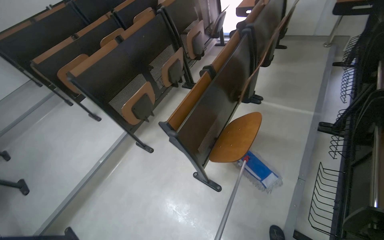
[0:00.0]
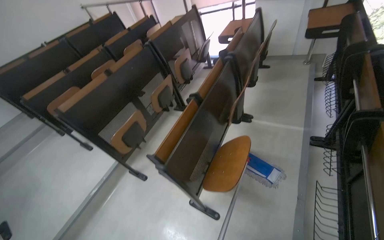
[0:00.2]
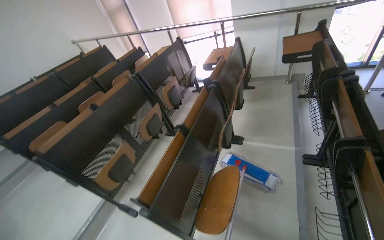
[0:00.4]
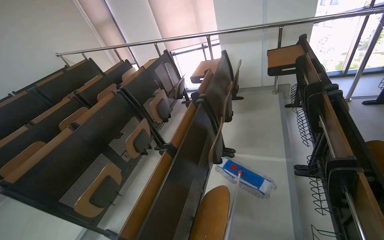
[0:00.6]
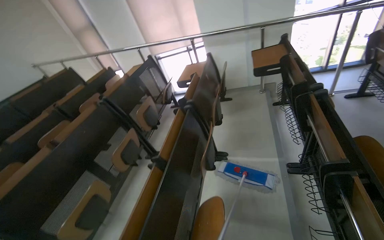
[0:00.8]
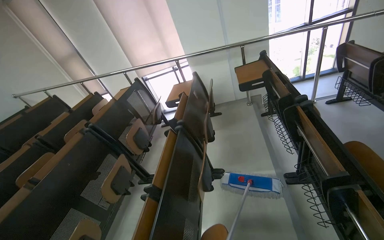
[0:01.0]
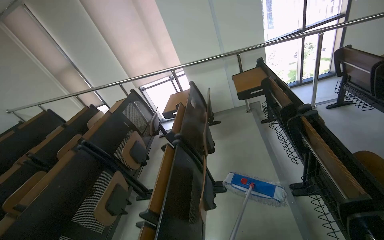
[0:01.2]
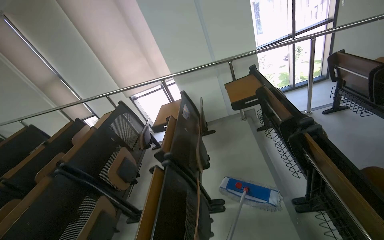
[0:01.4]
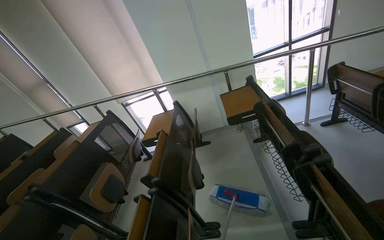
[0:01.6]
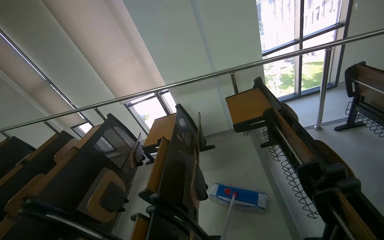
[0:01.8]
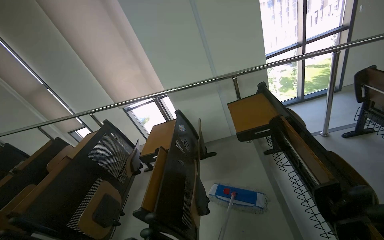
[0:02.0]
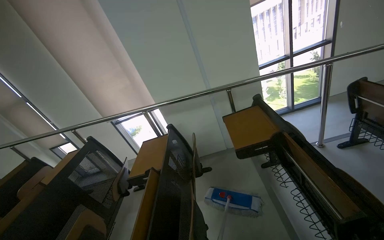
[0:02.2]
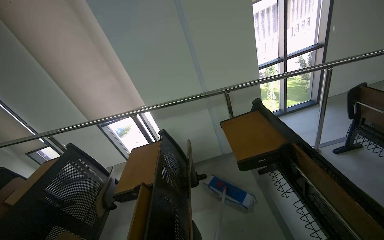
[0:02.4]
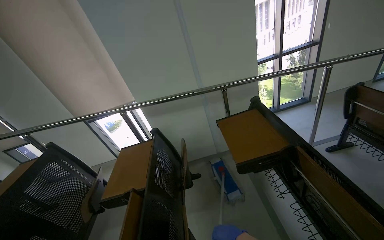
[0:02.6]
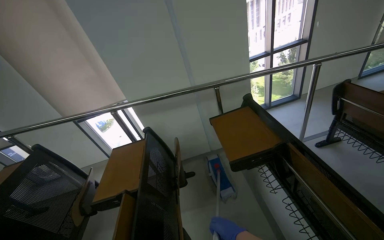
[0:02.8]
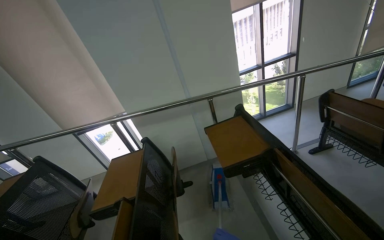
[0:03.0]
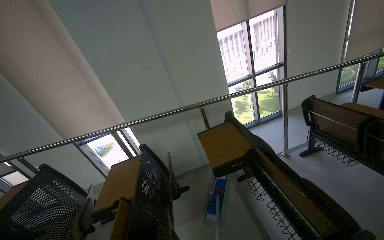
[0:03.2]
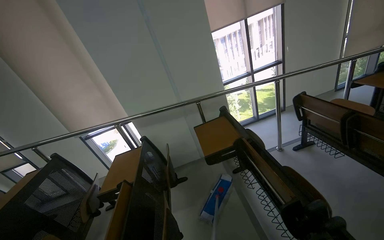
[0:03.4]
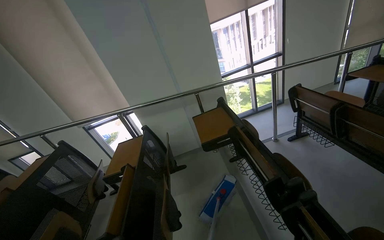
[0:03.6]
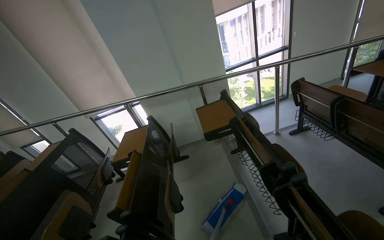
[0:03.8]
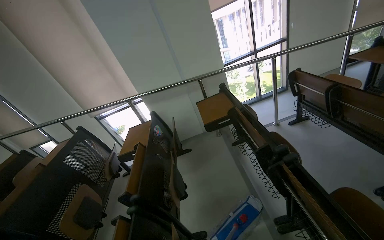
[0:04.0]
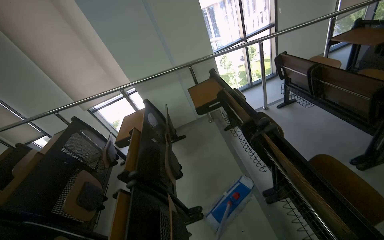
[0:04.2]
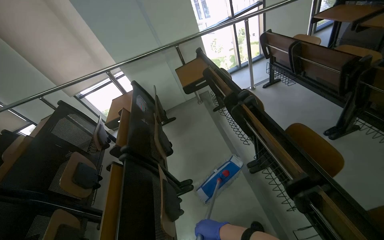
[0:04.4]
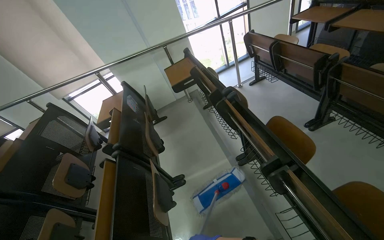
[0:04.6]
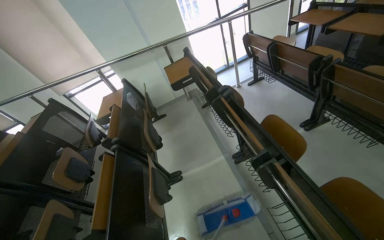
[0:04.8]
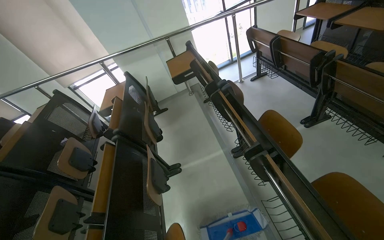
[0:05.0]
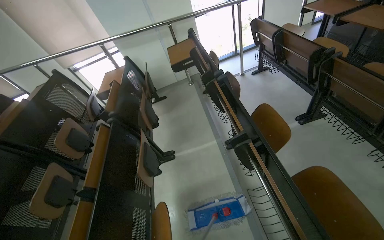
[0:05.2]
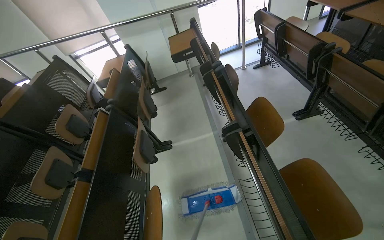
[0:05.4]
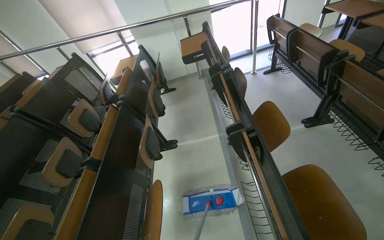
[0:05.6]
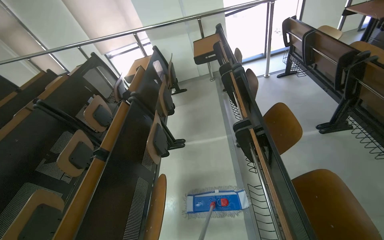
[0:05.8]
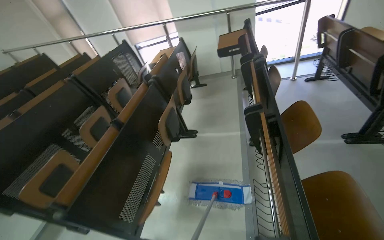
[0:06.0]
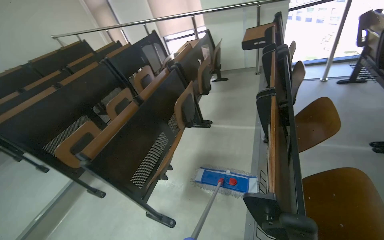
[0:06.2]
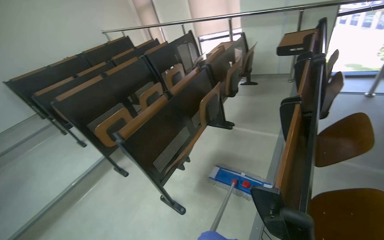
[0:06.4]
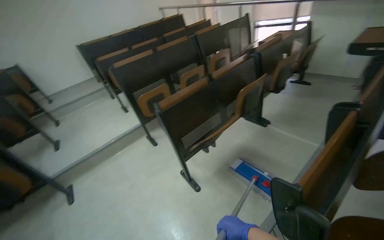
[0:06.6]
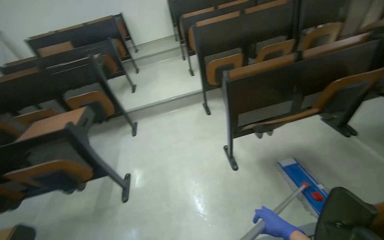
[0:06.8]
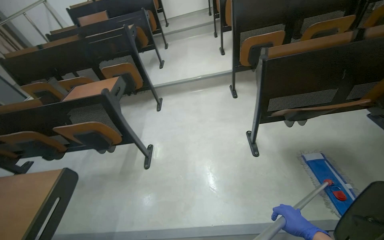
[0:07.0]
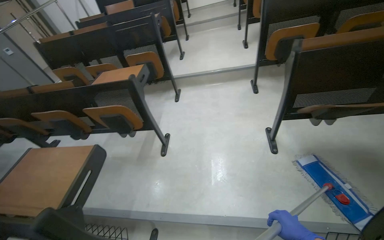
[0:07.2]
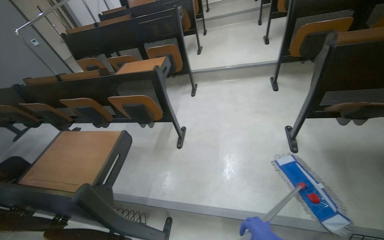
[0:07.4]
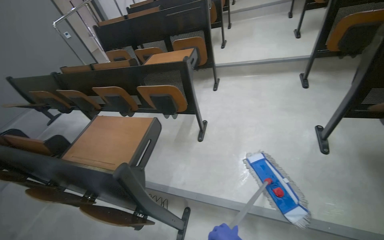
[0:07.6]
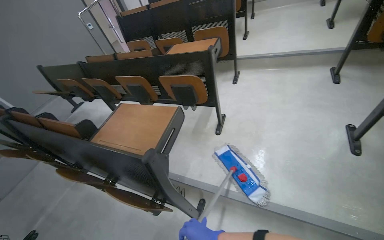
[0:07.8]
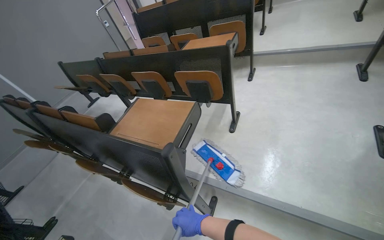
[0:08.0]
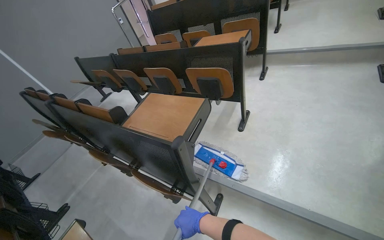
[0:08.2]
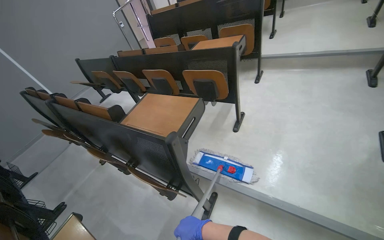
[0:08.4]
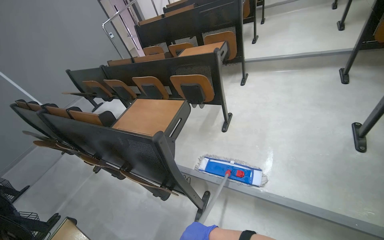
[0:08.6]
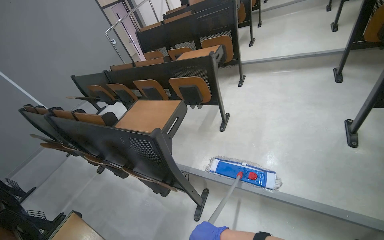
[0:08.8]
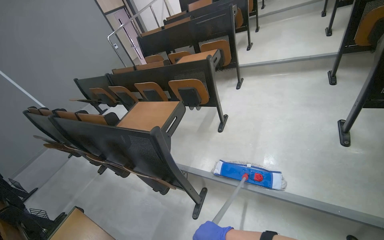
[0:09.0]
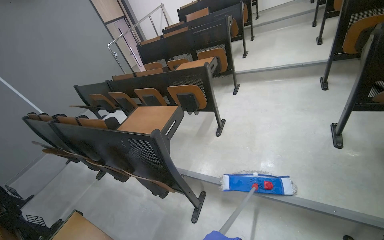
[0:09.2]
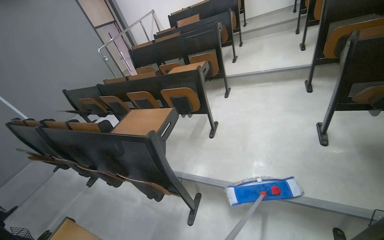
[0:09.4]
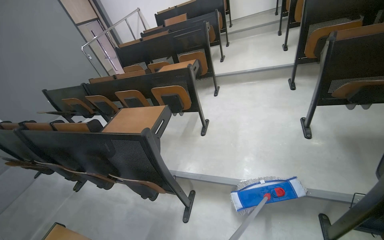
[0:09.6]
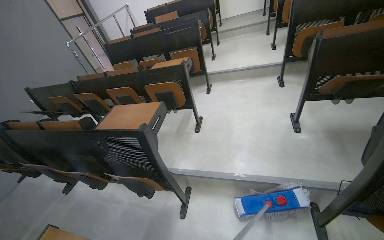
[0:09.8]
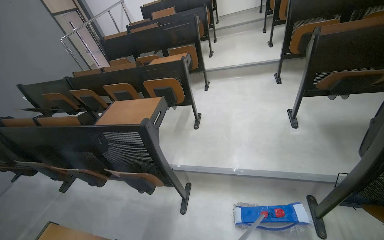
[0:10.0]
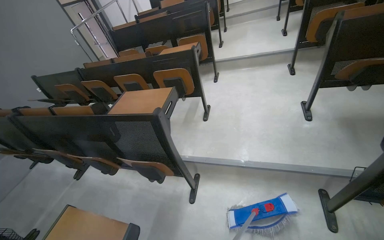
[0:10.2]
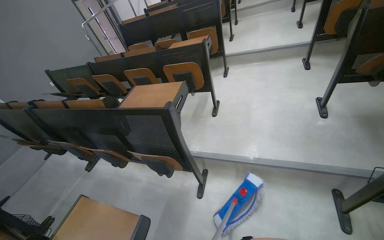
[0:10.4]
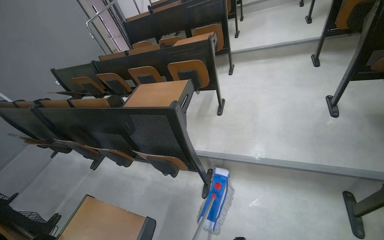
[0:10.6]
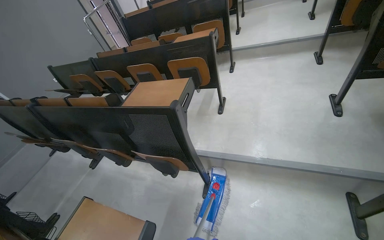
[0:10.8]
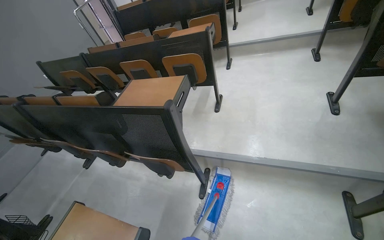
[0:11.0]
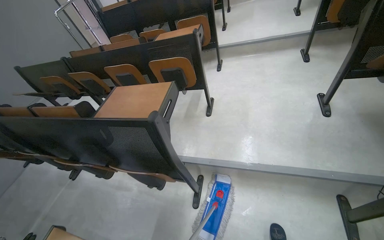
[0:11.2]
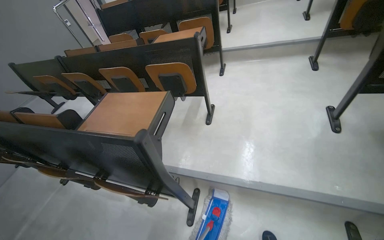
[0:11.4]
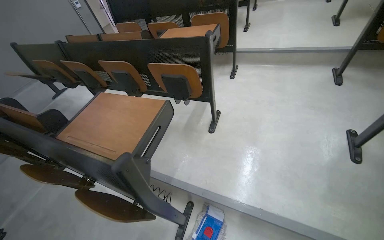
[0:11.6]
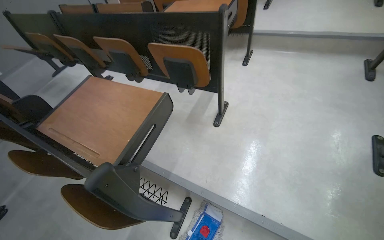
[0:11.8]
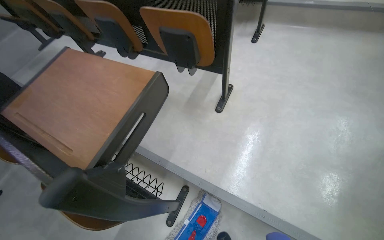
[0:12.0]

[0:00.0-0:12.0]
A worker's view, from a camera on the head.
Job: mopping floor.
The whole recording: Mopping classroom floor. The worker mops the floor in the classroom with a mop.
0:00.0 to 0:01.6: The wearer moves roughly 90 cm. The head turns to the right by roughly 30 degrees. The wearer looks some 30 degrees further upward.
0:01.6 to 0:03.0: The camera is carried some 50 cm.
0:03.0 to 0:04.4: The head travels approximately 80 cm.
0:04.4 to 0:06.0: The camera travels some 50 cm. The wearer looks some 25 degrees further to the left.
0:06.0 to 0:07.6: The head travels roughly 70 cm. The head rotates approximately 95 degrees to the left. The view tips downward by some 25 degrees.

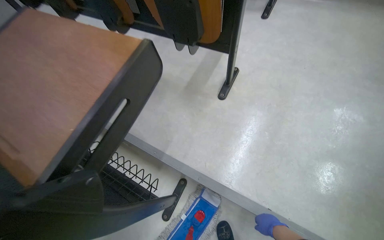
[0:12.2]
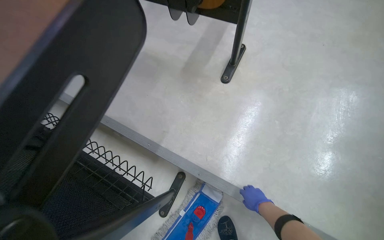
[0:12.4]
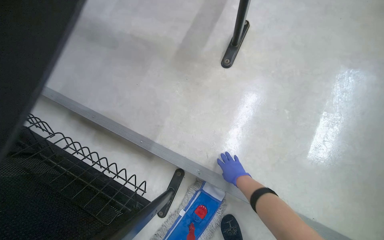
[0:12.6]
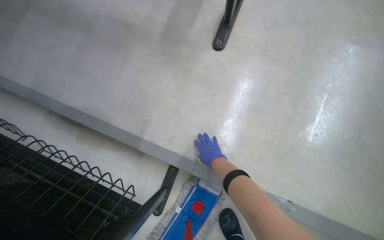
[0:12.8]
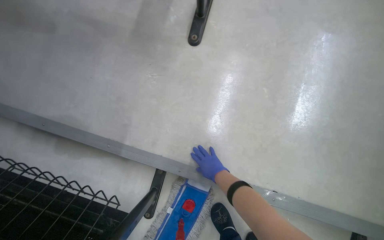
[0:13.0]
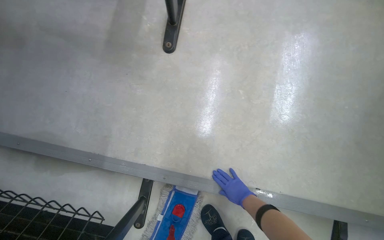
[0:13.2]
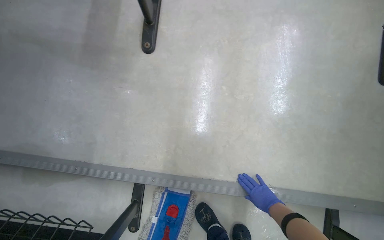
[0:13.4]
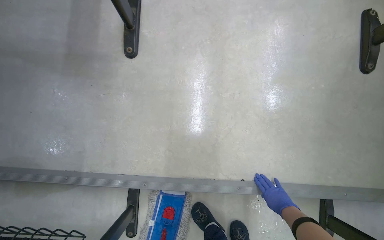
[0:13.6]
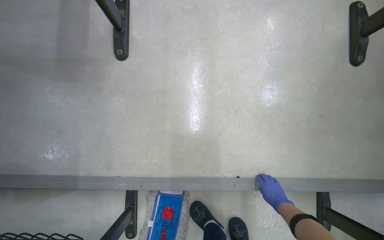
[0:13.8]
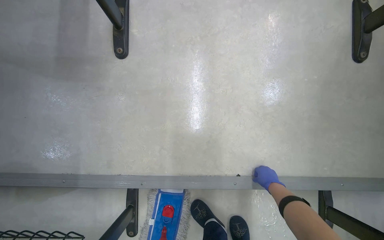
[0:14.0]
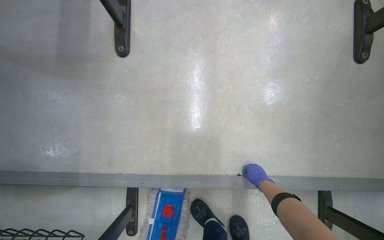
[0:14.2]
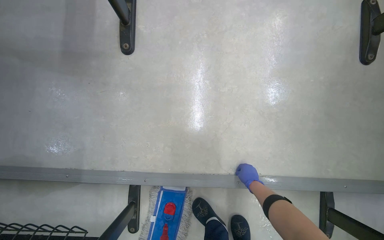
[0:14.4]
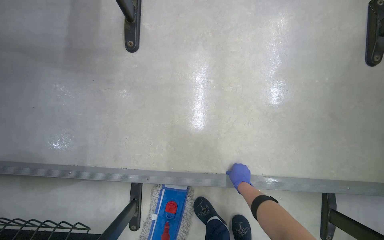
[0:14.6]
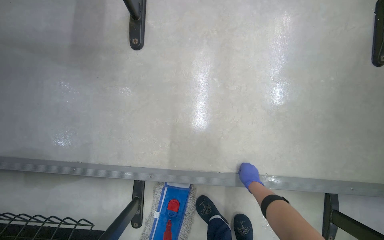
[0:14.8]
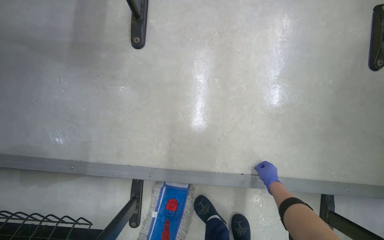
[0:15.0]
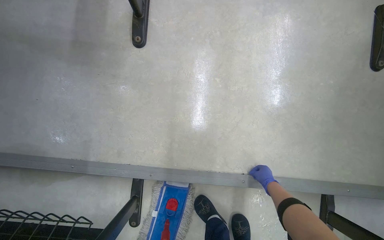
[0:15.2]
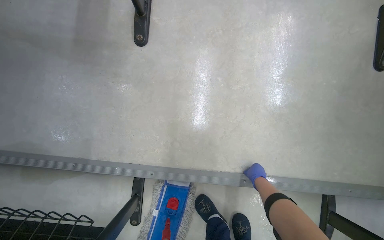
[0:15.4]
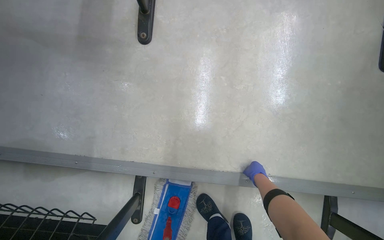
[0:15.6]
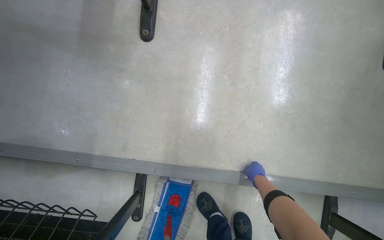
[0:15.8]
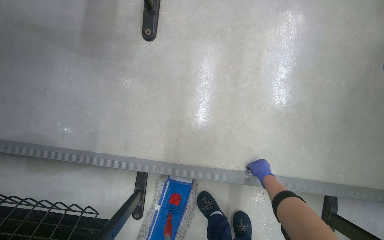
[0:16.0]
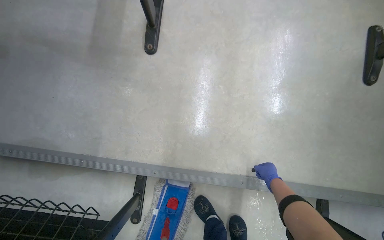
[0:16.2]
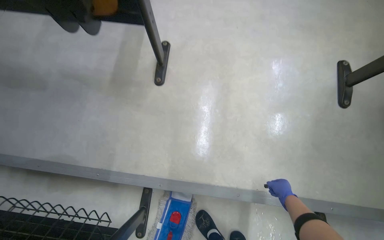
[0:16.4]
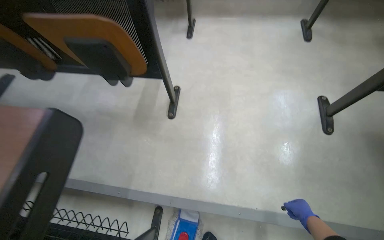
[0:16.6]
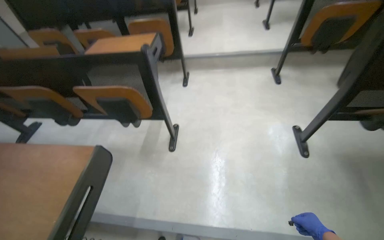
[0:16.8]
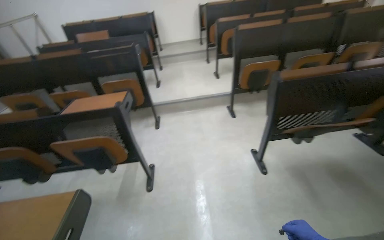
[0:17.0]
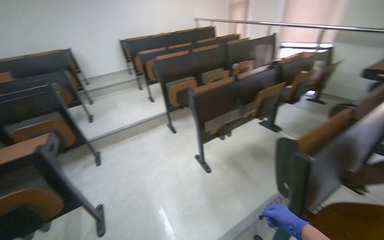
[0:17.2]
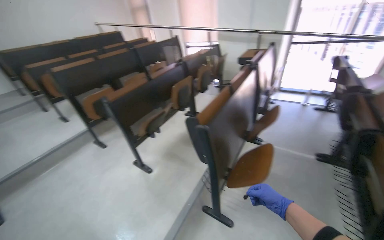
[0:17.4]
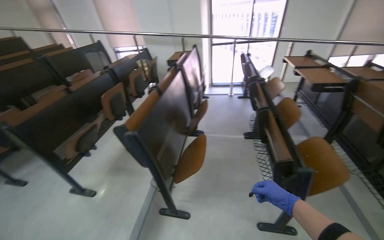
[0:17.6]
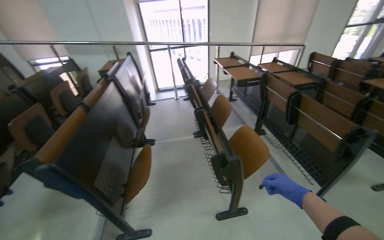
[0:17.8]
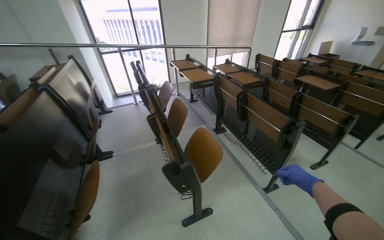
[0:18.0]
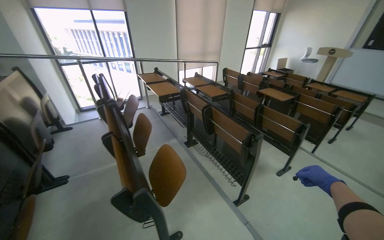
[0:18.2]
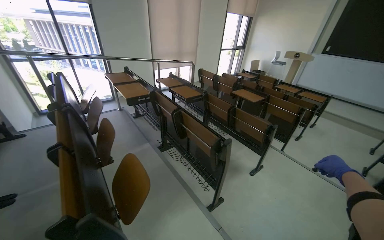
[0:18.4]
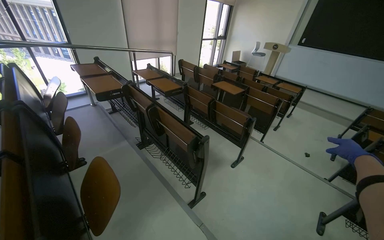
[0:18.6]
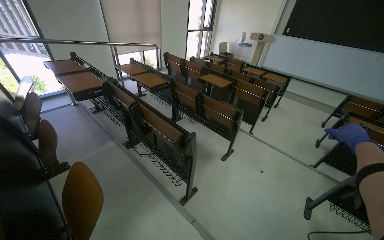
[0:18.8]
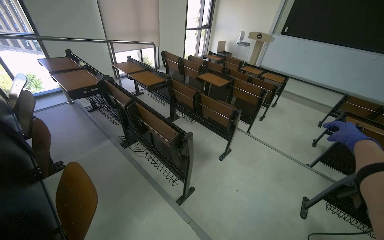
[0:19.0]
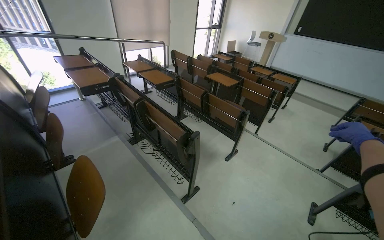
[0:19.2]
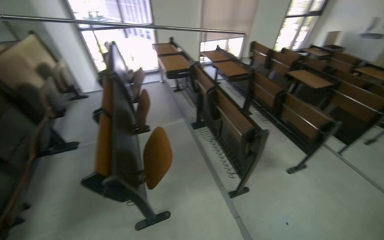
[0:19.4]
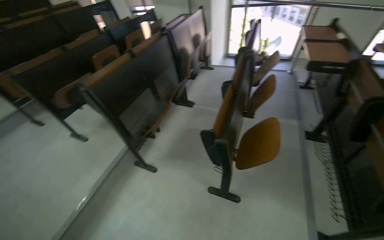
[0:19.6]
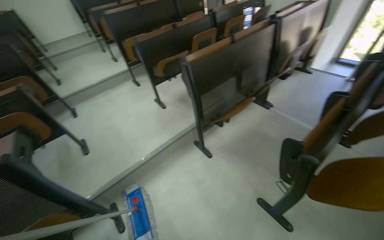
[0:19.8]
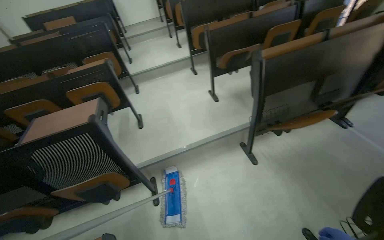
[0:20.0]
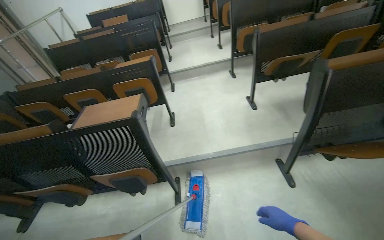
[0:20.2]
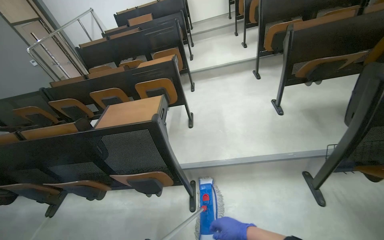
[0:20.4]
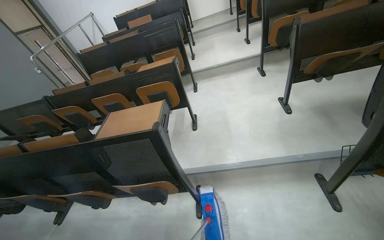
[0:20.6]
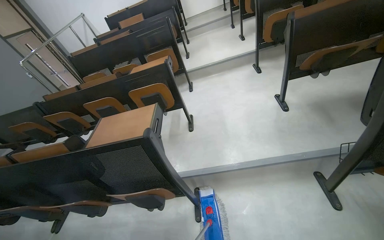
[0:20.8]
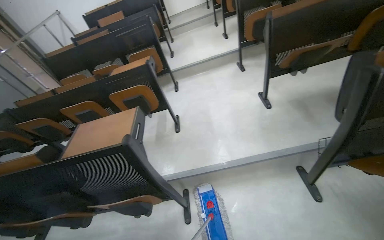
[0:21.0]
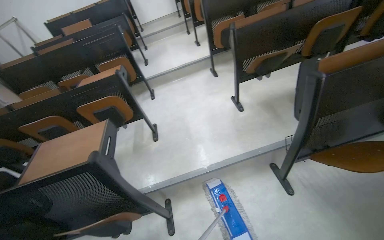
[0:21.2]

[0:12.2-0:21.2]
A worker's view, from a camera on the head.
Job: mopping floor.
The whole recording: Mopping classroom floor. The worker mops the floor in the classroom with a mop.
0:12.2 to 0:13.8: The head turns to the right by some 30 degrees. The view tips downward by roughly 15 degrees. The right hand travels to the left and back again, some 25 cm each way.
0:13.8 to 0:15.2: The right hand heads farther from the camera, covering roughly 10 cm, and travels to the left and back again, roughly 15 cm each way.
0:15.2 to 0:16.6: The view tilts about 20 degrees upward. The right hand shifts about 30 cm nearer to the camera.
0:16.6 to 0:18.2: The camera is carried some 1 m. The head rotates roughly 125 degrees to the right. The camera pitches upward, by some 45 degrees.
0:18.2 to 0:19.8: The head turns to the left by about 85 degrees. The camera pitches downward, by about 20 degrees.
0:19.8 to 0:21.2: The head turns to the left by about 25 degrees.
